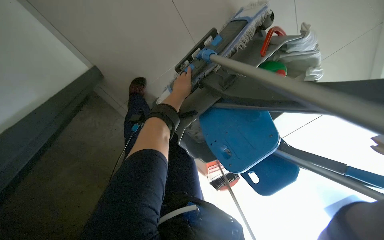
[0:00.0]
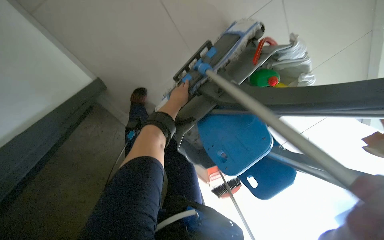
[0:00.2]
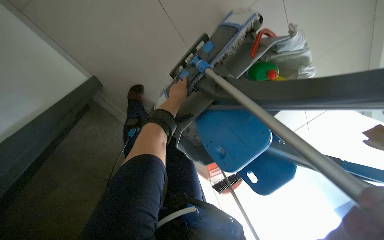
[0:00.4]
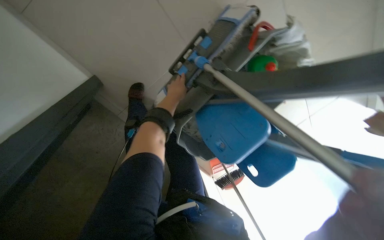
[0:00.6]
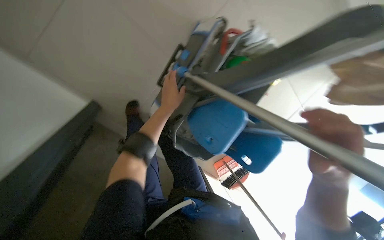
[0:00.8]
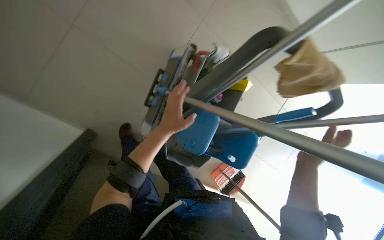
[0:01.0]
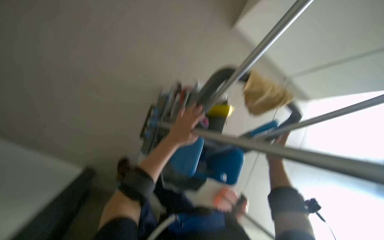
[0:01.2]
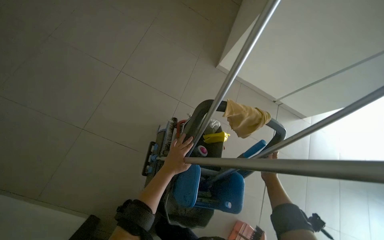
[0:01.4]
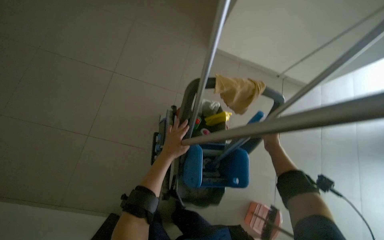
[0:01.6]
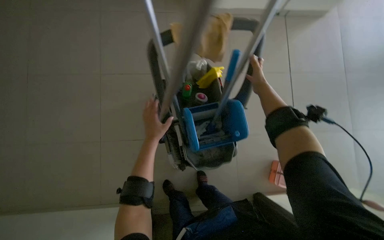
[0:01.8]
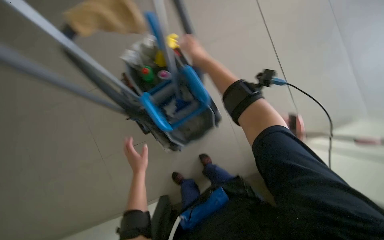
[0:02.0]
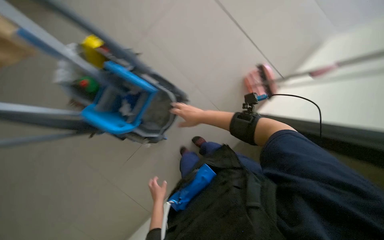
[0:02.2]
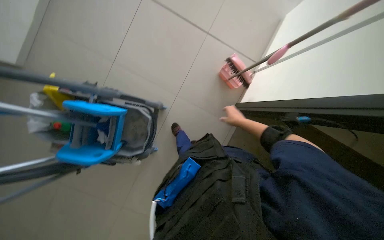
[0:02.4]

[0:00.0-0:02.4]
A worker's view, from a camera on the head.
Job: mopping floor.
The whole recording: Mopping tiled floor. The worker mops the tiled floor with a blue and grey mop.
0:00.0 to 0:01.2: The camera pitches upward, by approximately 25 degrees. The scene rotates counterclockwise by some 30 degrees.
0:01.2 to 0:02.4: The head travels roughly 40 cm. Everything in view rotates about 60 degrees counterclockwise.

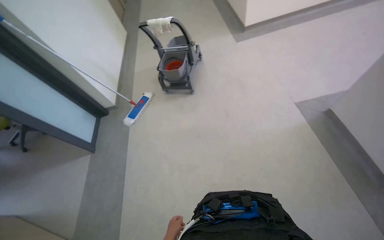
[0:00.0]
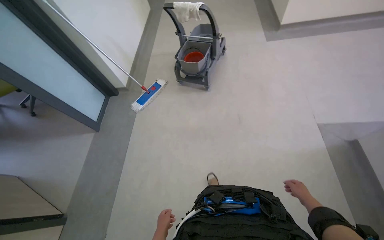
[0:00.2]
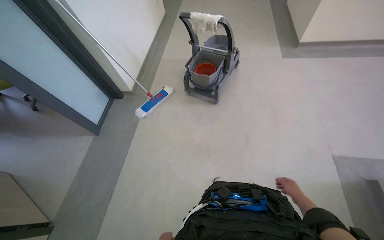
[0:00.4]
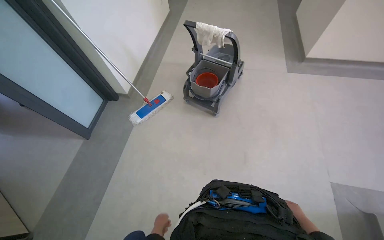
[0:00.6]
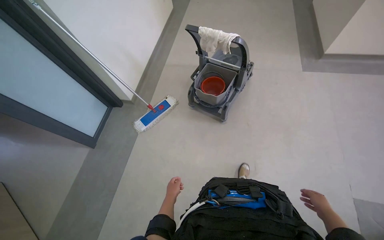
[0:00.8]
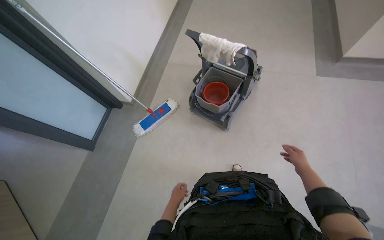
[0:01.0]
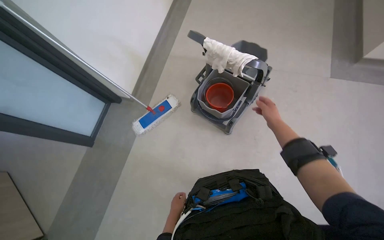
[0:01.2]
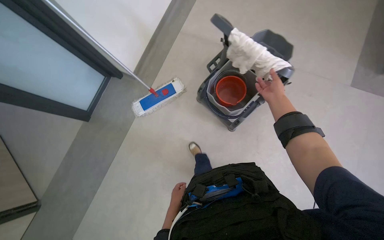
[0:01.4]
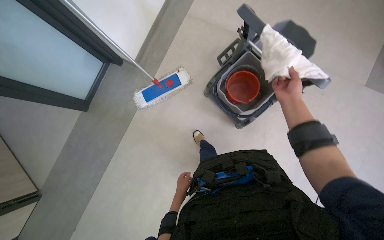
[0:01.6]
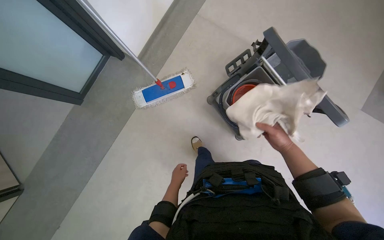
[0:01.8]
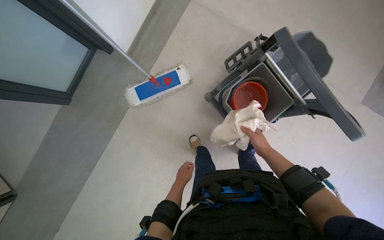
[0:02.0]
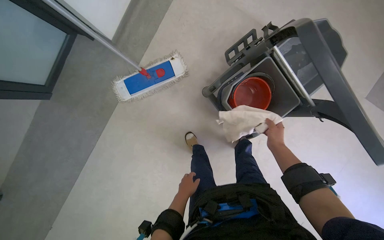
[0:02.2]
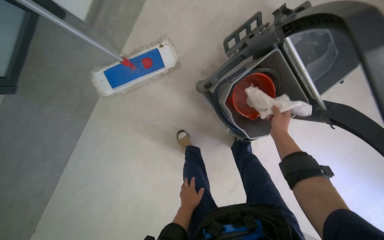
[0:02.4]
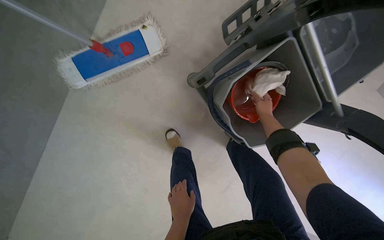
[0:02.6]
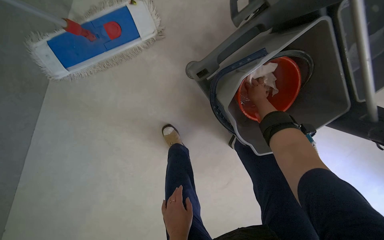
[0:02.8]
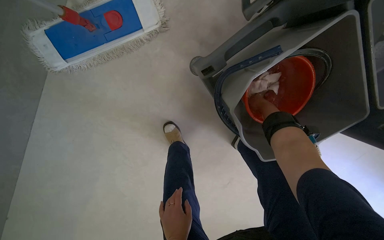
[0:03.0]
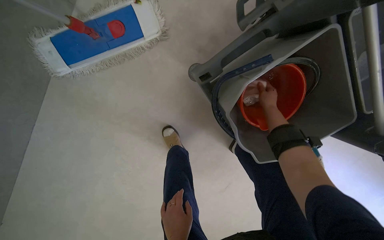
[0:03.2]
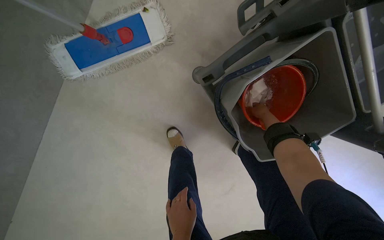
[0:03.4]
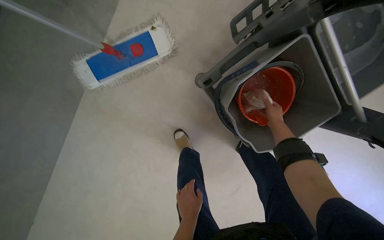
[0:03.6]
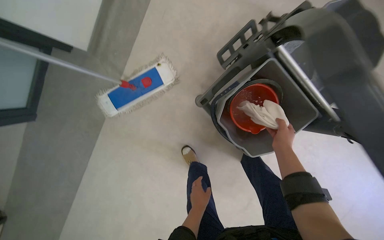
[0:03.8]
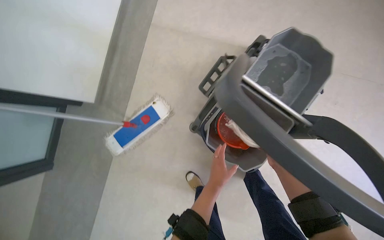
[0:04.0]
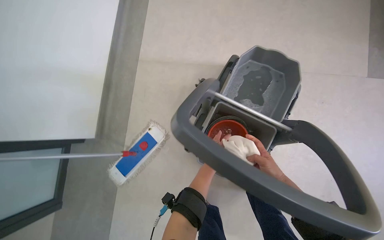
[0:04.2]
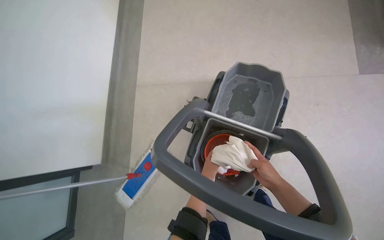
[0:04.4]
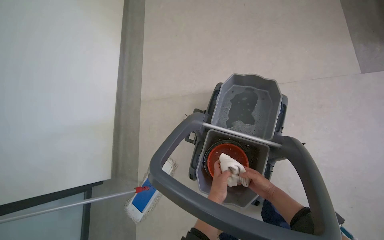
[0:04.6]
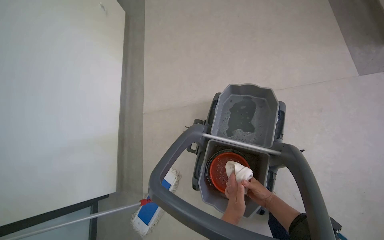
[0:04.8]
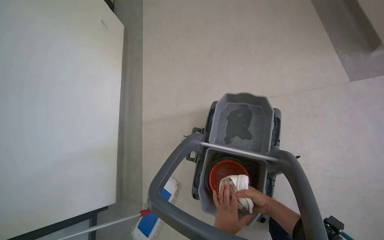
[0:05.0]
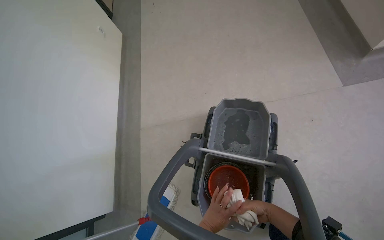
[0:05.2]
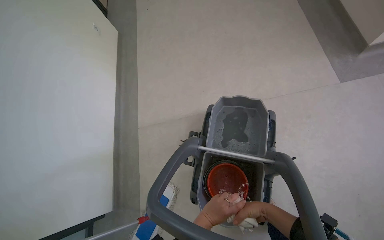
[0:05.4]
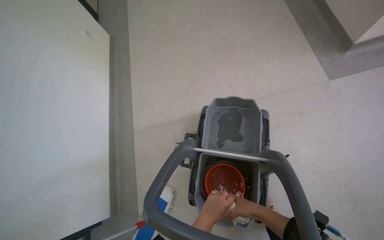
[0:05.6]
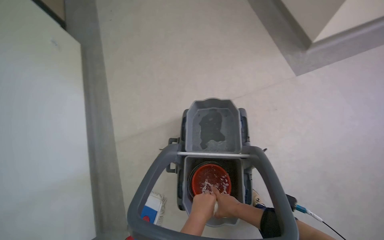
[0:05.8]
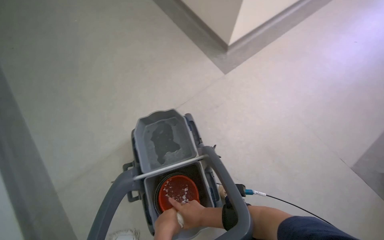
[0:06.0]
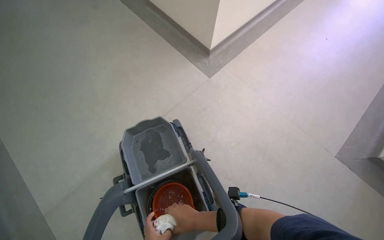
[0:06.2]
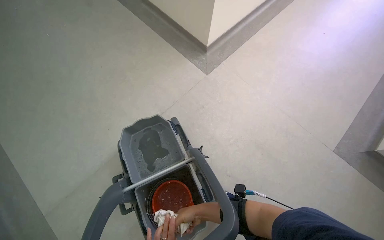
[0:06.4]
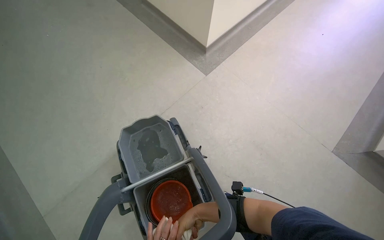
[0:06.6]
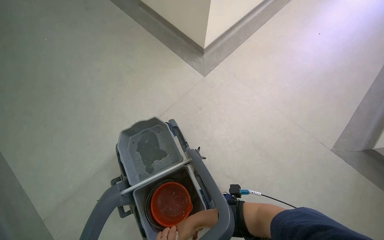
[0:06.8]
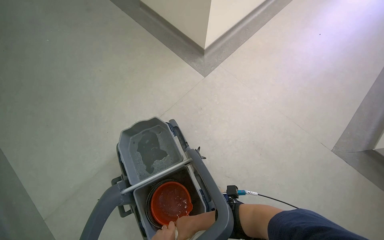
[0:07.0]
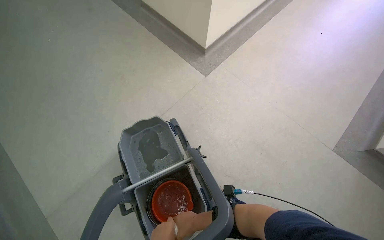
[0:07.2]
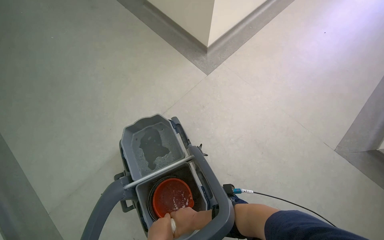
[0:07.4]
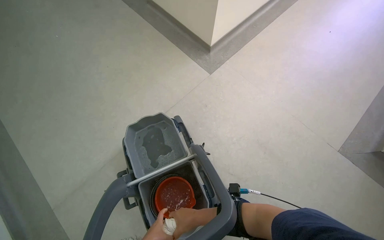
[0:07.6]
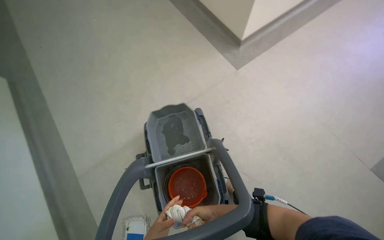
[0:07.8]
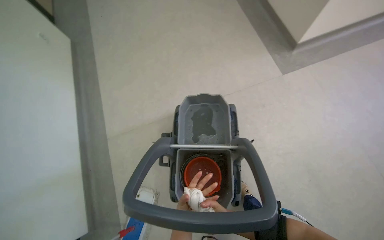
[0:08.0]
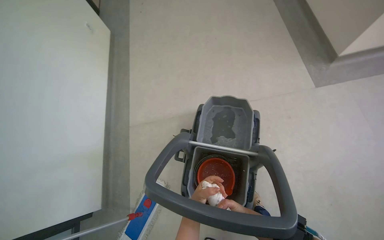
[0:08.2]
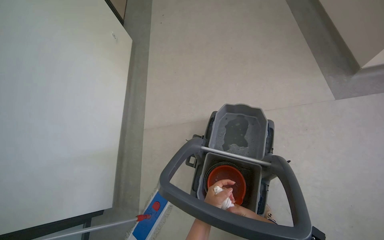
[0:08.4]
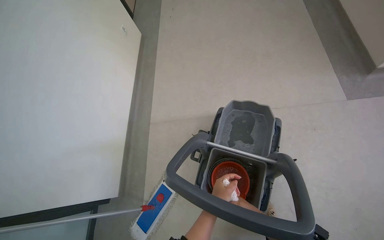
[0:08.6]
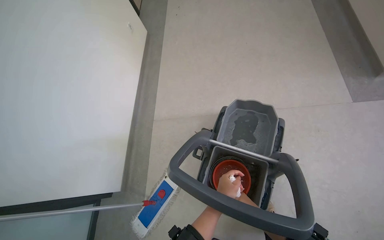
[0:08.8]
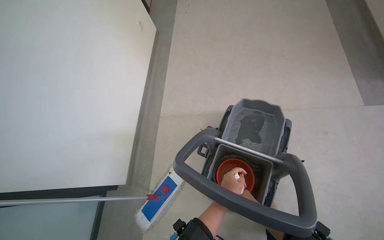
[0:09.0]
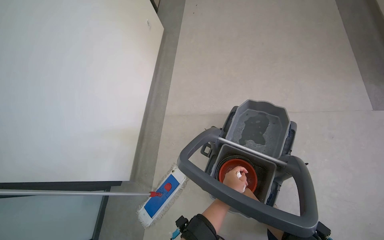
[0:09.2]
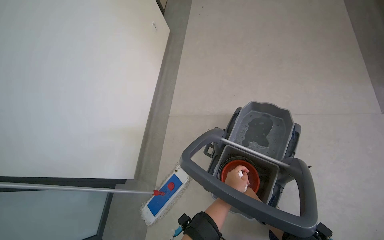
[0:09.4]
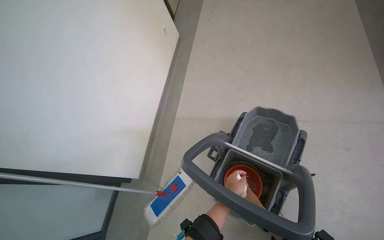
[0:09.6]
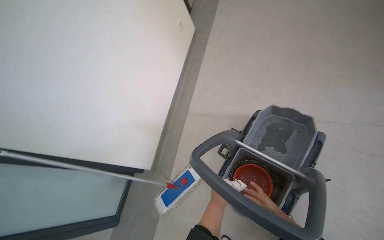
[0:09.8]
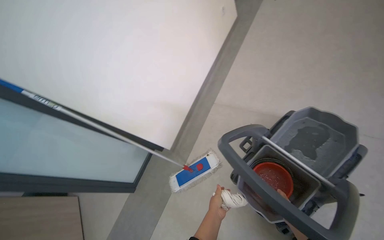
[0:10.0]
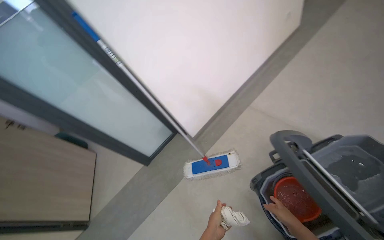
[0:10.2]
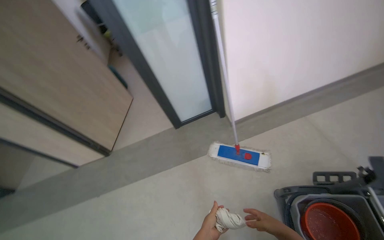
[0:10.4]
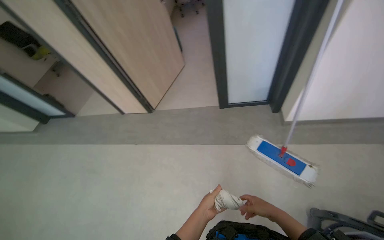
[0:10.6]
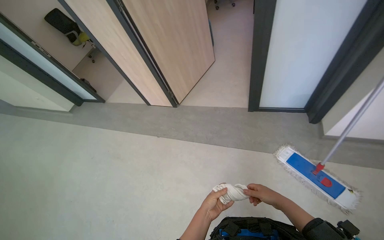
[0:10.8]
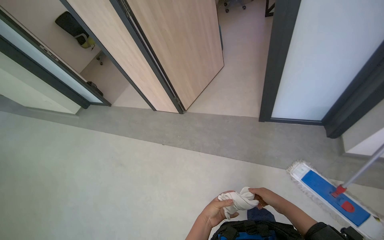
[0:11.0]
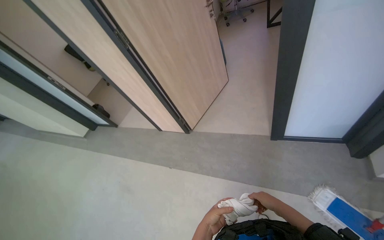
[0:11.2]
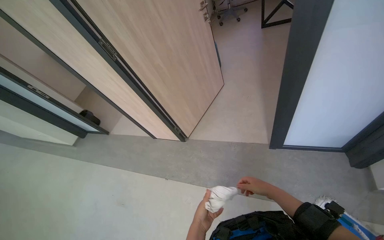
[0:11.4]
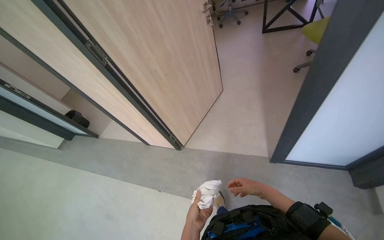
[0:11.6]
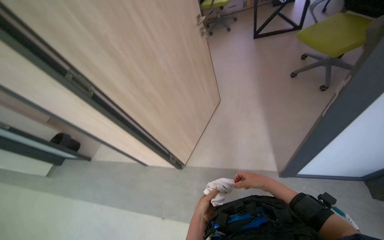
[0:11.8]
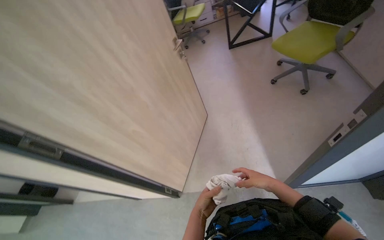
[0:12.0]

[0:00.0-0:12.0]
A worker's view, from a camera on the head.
Job: wiping surfaces.
The whole recording: Wiping office desk surfaces. The worker prepares a cleaning cloth and wipes various surfaces and items on an office desk.
0:01.6 to 0:03.0: The camera is carried some 70 cm. The view tilts about 30 degrees downward.
0:03.0 to 0:04.4: The wearer moves some 50 cm. The wearer looks roughly 35 degrees further upward. The scene turns some 30 degrees counterclockwise in the picture.
0:04.4 to 0:06.0: The wearer looks roughly 40 degrees further to the right. The wearer looks approximately 15 degrees further upward.
0:06.0 to 0:07.6: The right hand goes roughly 10 cm nearer to the camera.
0:07.6 to 0:09.0: The head turns to the left by approximately 50 degrees.
0:09.0 to 0:10.4: The wearer moves approximately 50 cm. The head turns to the left by some 65 degrees.
0:10.4 to 0:12.0: The camera is carried about 1 m.

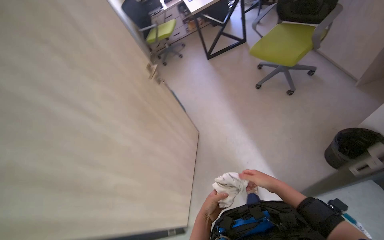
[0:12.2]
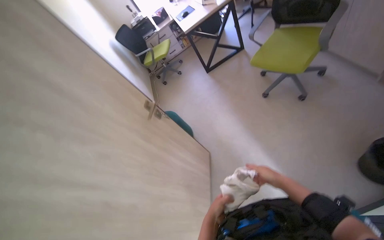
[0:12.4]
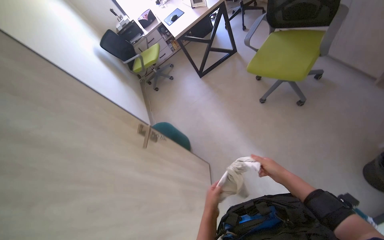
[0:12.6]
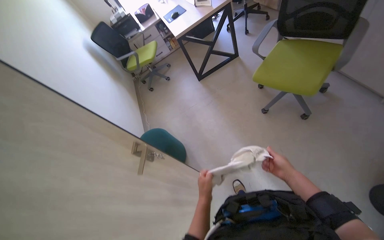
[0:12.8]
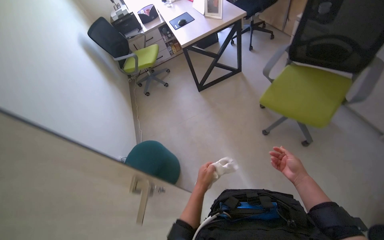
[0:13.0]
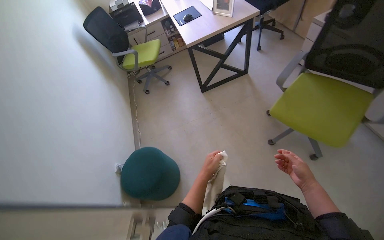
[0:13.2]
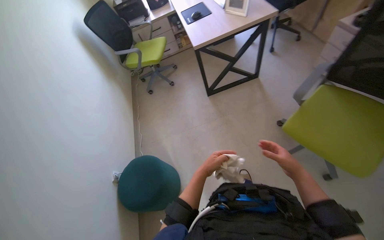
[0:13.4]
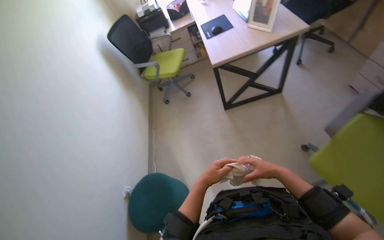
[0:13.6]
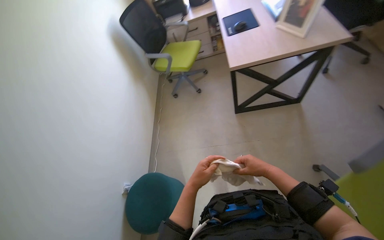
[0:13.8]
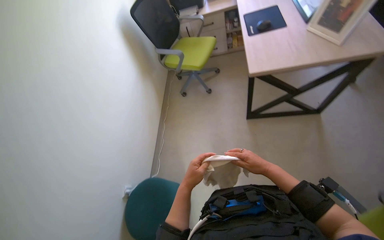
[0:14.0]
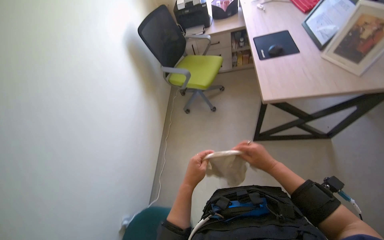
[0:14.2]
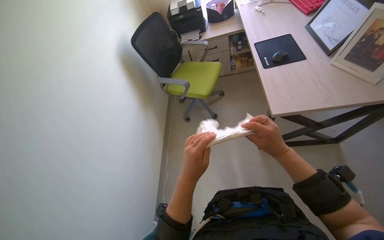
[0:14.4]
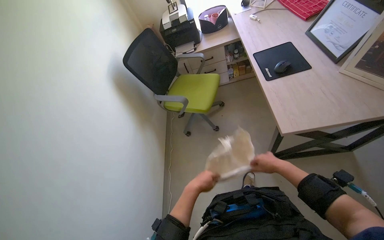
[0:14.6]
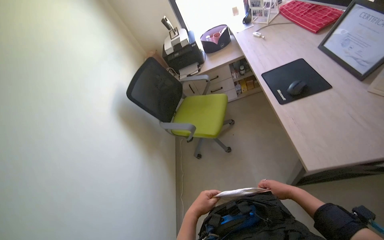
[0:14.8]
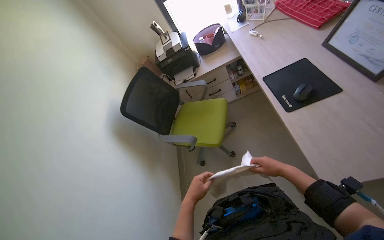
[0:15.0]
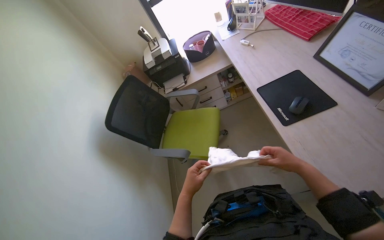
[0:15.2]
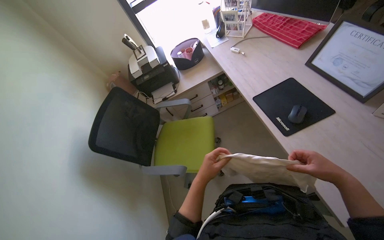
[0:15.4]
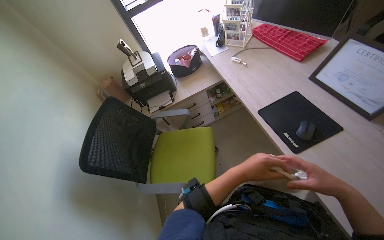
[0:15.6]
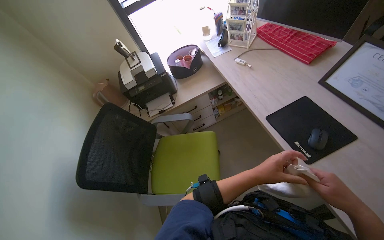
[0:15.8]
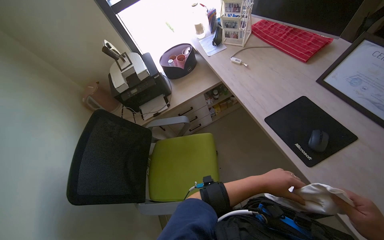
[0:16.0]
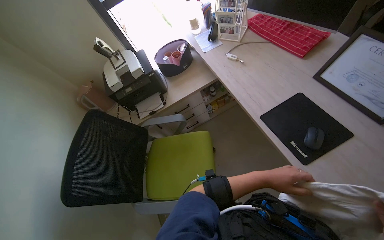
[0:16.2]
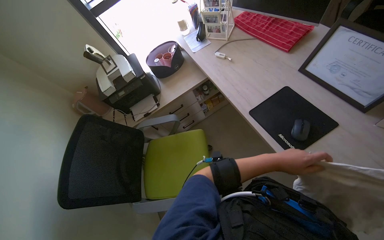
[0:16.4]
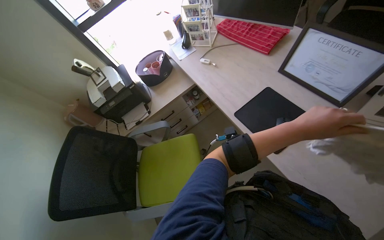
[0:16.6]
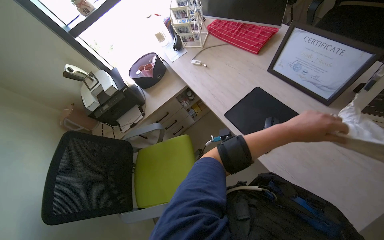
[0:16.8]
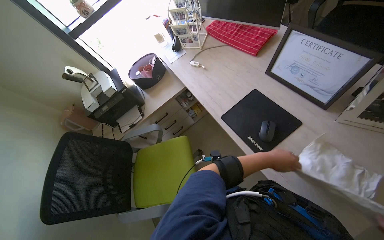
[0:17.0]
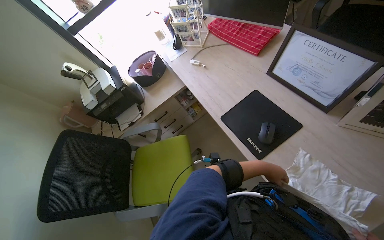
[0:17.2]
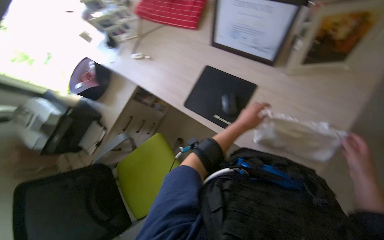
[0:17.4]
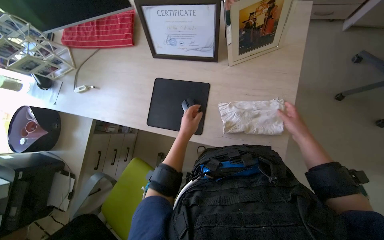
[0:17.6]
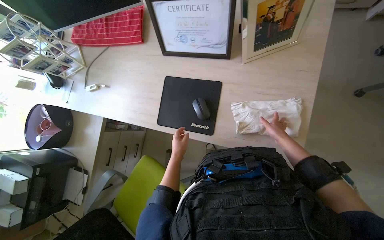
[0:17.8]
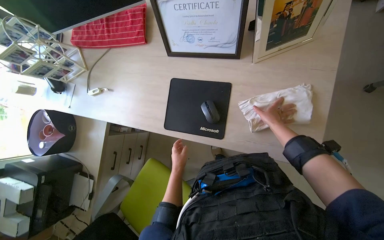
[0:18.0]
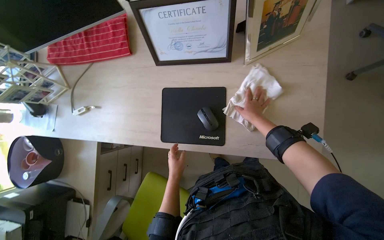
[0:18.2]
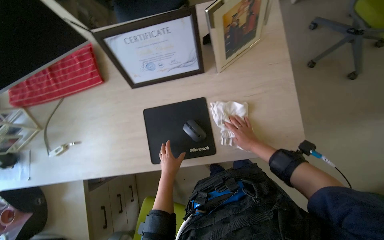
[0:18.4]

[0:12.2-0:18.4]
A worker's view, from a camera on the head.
Job: wiping surfaces.
The whole recording: Wiping office desk surfaces. The worker prepares a cleaning cloth and wipes various surfaces and items on an office desk.
0:12.2 to 0:13.8: The wearer moves roughly 1.5 m.
0:13.8 to 0:15.4: The head travels some 90 cm.
0:15.4 to 0:16.8: The left hand is displaced to the right and up the picture by approximately 50 cm.
0:16.8 to 0:18.4: The head turns to the right by some 65 degrees.
